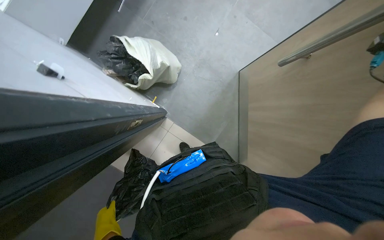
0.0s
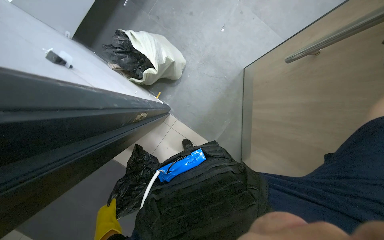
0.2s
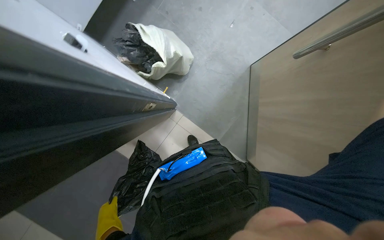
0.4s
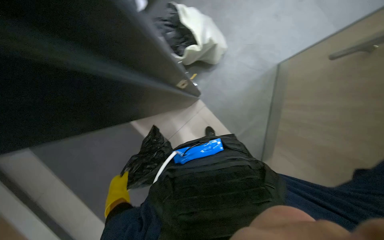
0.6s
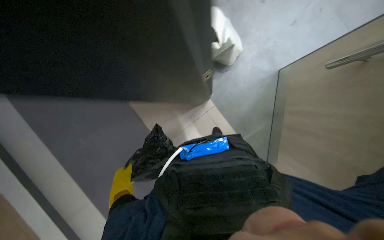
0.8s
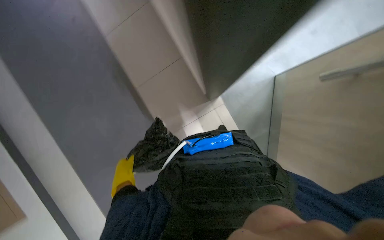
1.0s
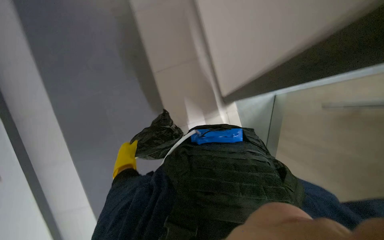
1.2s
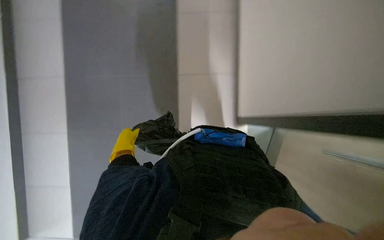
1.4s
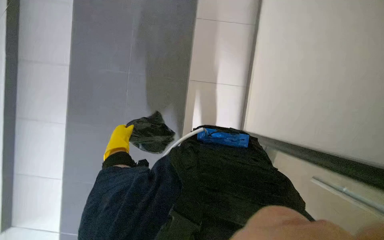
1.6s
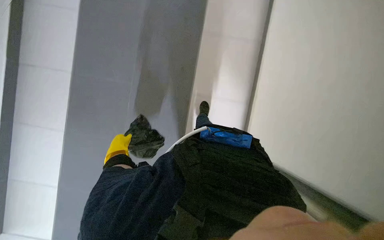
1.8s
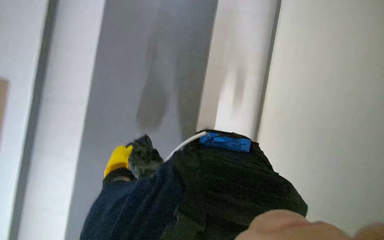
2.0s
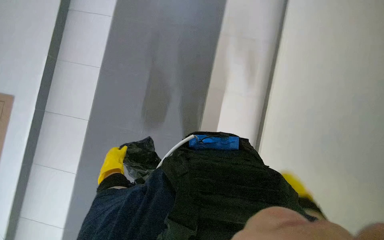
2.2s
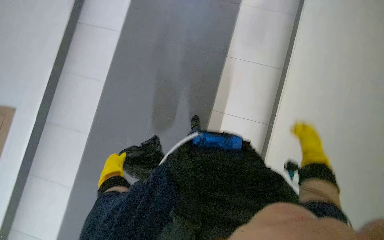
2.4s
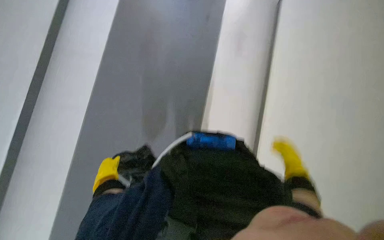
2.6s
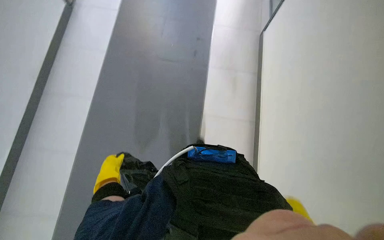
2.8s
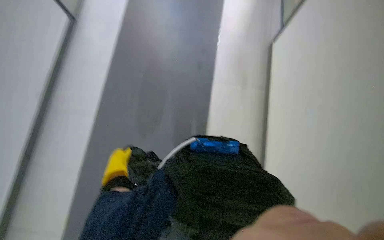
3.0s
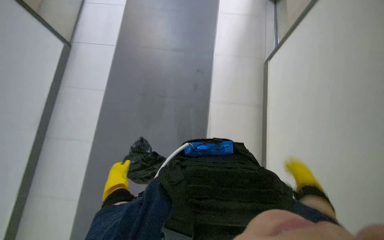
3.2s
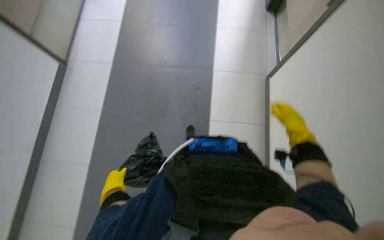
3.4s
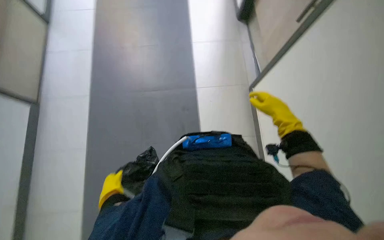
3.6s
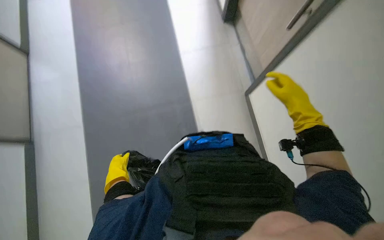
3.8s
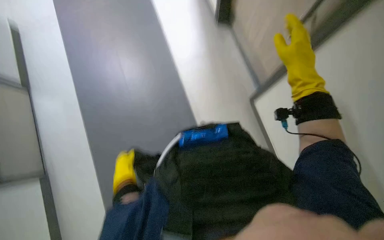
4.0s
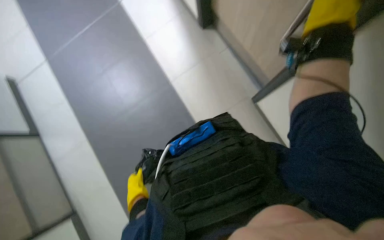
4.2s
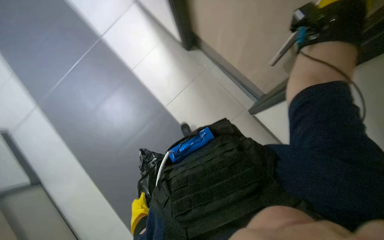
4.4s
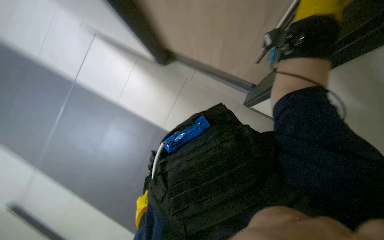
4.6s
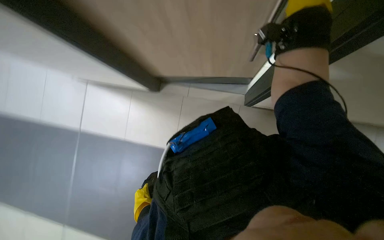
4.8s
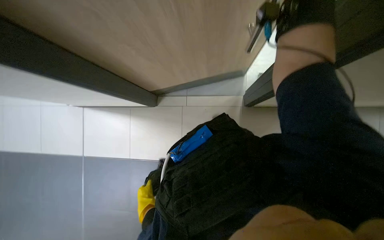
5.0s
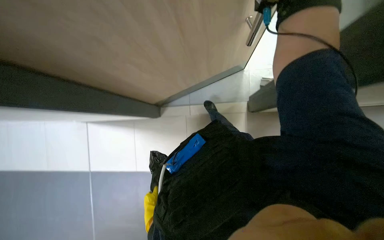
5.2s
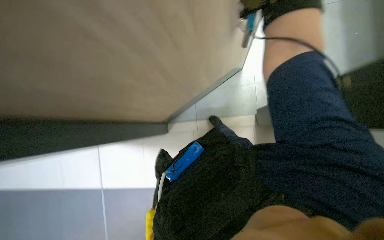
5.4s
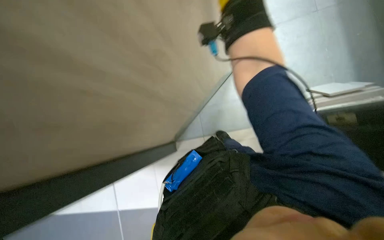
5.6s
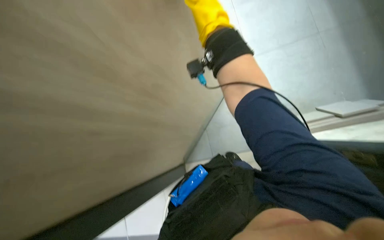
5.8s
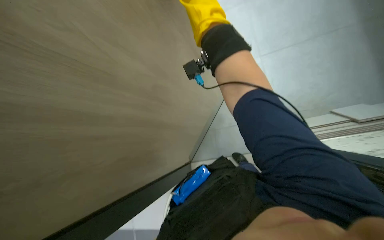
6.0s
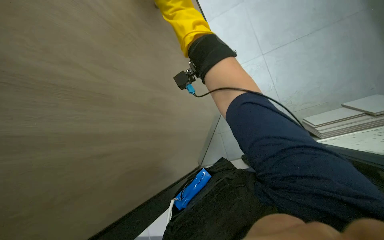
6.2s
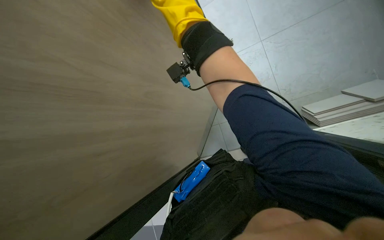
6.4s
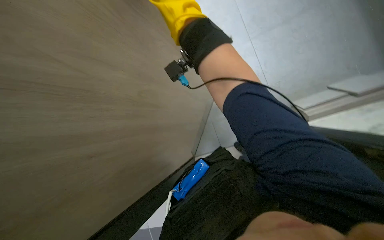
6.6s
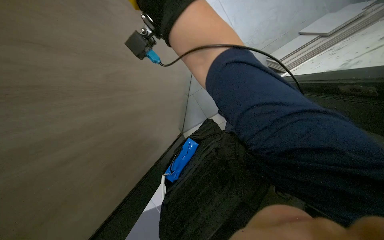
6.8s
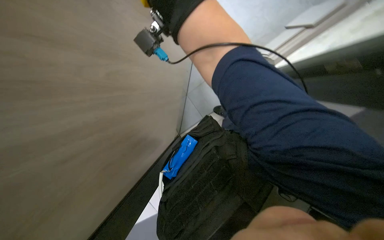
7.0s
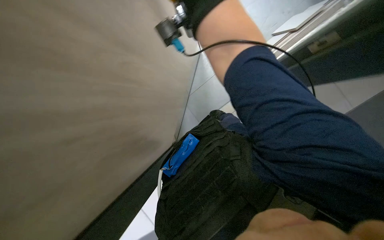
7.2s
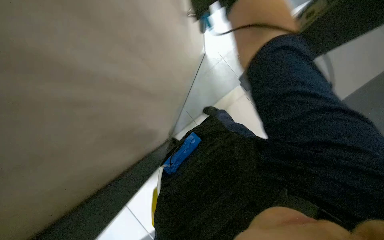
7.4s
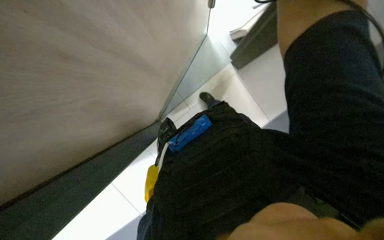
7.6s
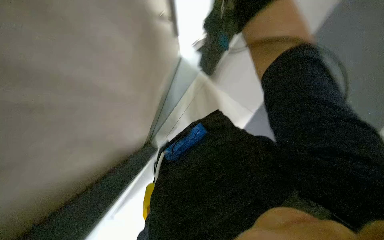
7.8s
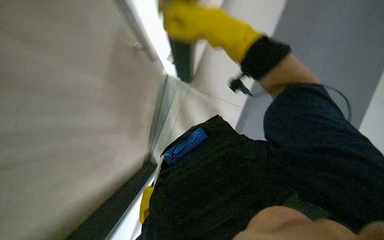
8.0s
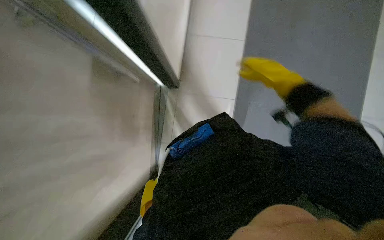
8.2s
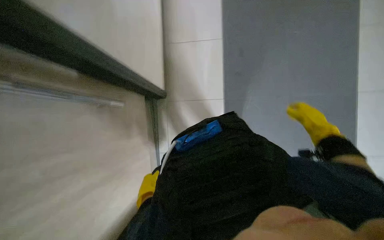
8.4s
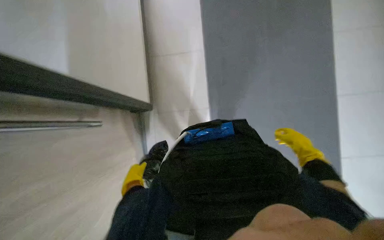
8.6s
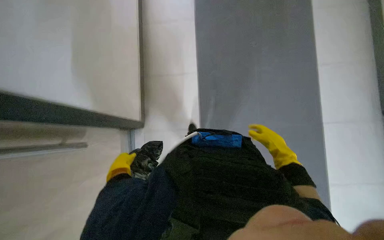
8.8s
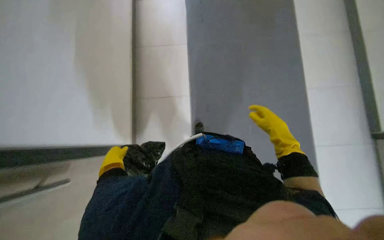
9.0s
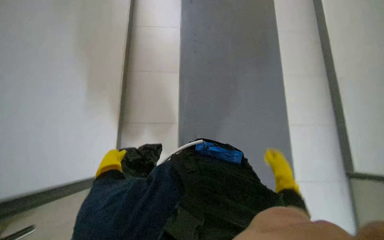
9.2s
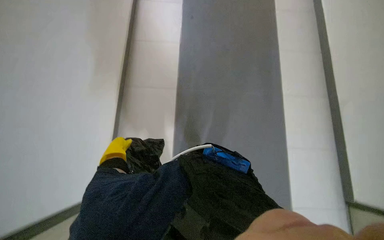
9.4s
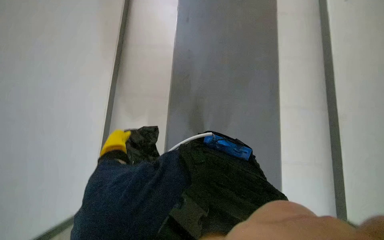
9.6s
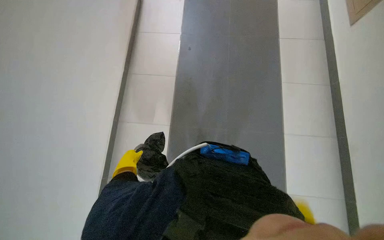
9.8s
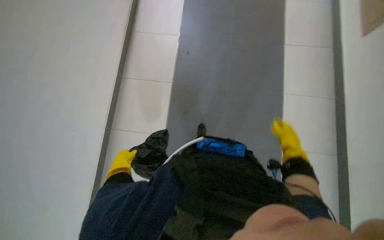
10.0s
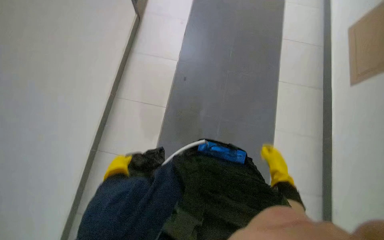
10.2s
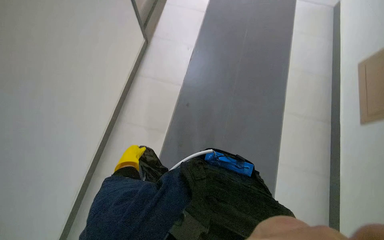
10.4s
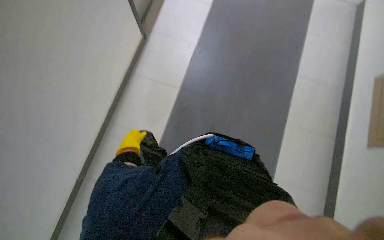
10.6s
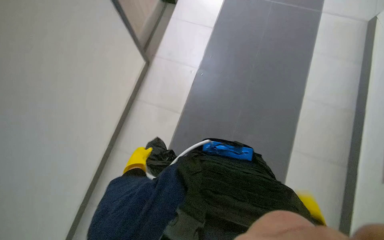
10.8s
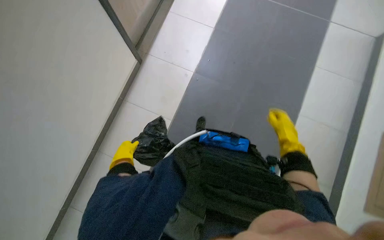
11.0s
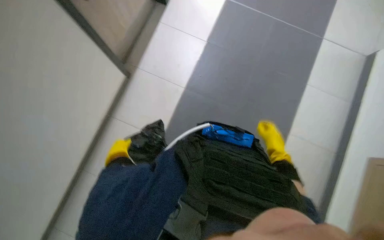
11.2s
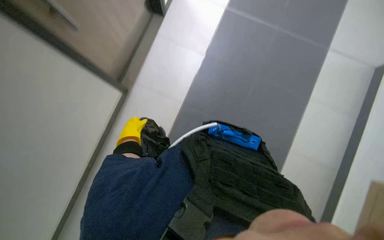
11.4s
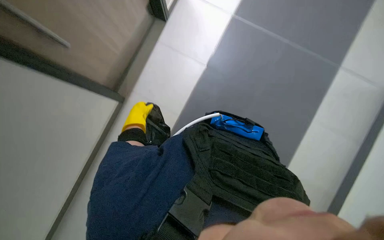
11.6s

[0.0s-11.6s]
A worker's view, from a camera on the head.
Job: managing trash.
The whole recording: Collecting trash. The worker removes a trash bag from the cart and carries it.
0.0s to 1.4s: The head rotates some 40 degrees to the left.
1.4s to 2.8s: The left hand is displaced down the picture by some 10 cm.
2.8s to 4.4s: Everything in view rotates approximately 40 degrees counterclockwise.
4.4s to 5.8s: The wearer looks some 15 degrees further upward. The right hand goes some 15 cm up the picture and to the left.
5.8s to 7.2s: The view tilts some 15 degrees downward.
10.2s to 11.6s: The view tips upward by roughly 10 degrees. The left hand travels up the picture by roughly 30 cm.

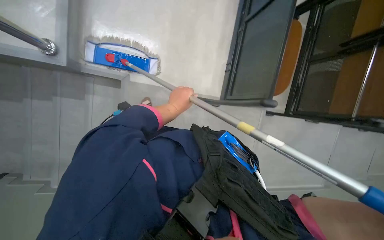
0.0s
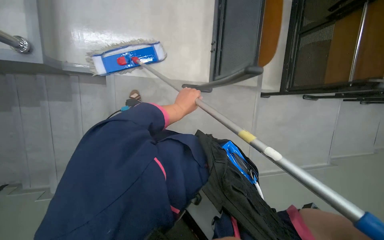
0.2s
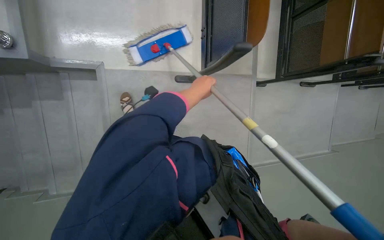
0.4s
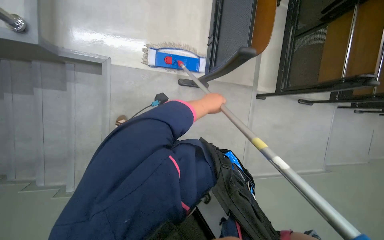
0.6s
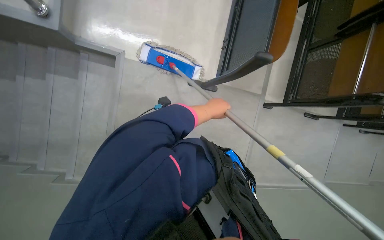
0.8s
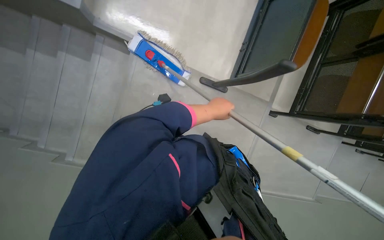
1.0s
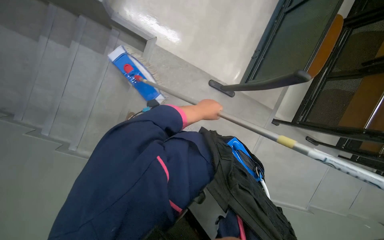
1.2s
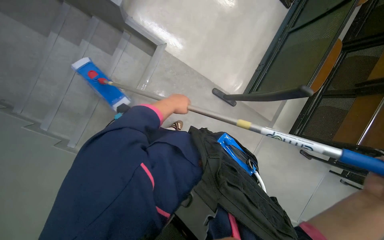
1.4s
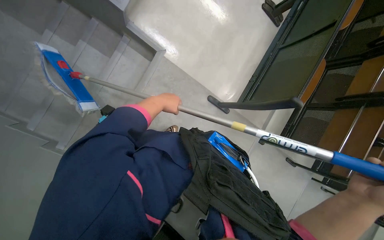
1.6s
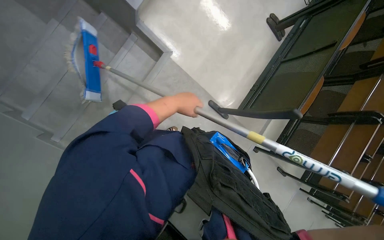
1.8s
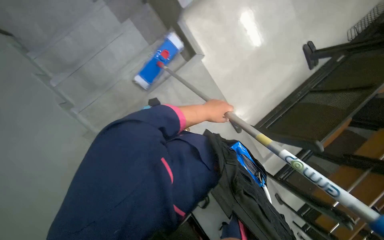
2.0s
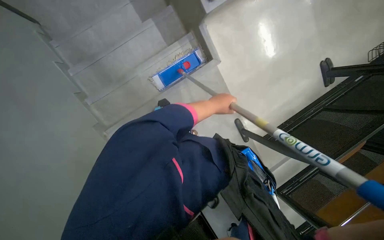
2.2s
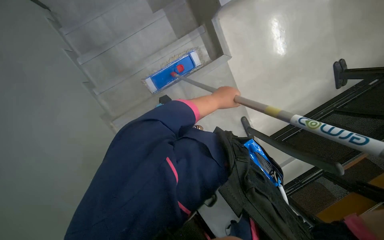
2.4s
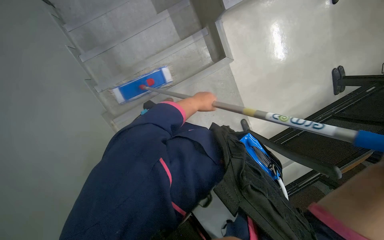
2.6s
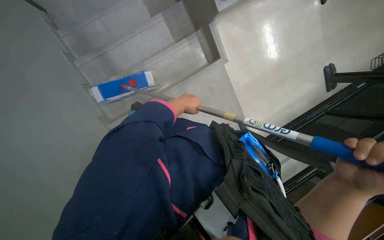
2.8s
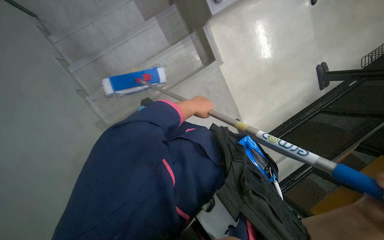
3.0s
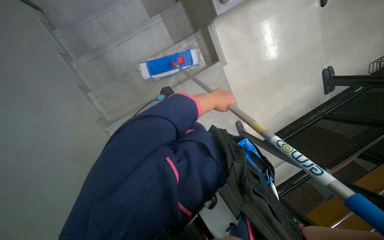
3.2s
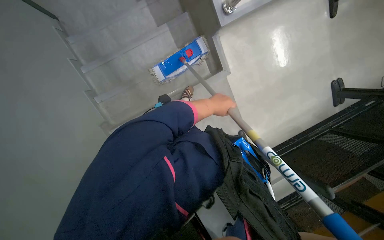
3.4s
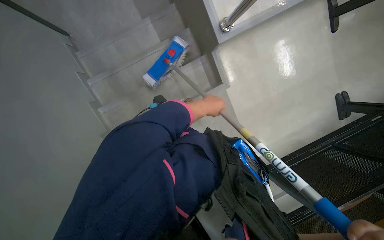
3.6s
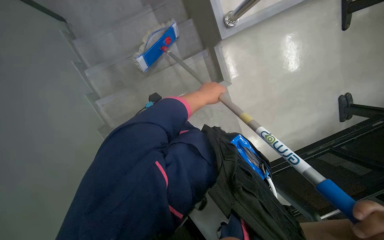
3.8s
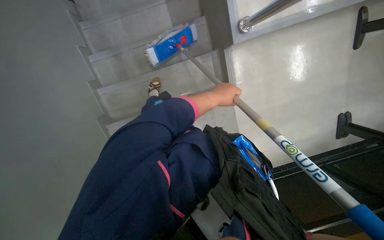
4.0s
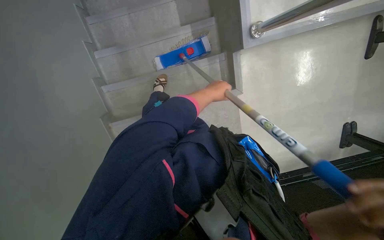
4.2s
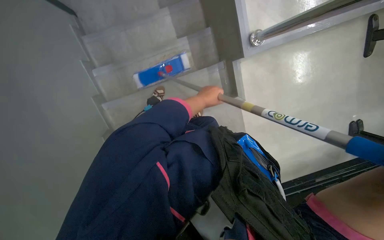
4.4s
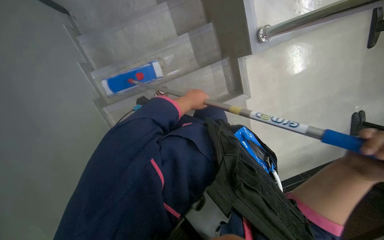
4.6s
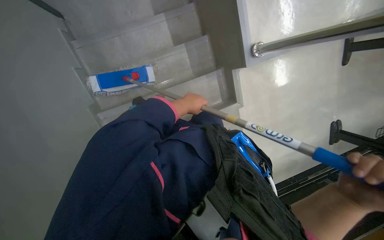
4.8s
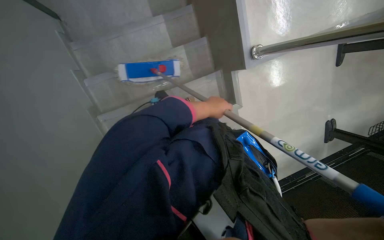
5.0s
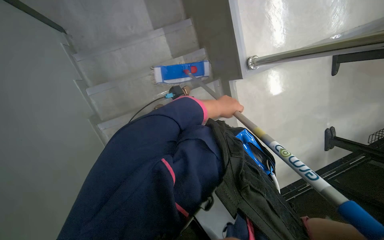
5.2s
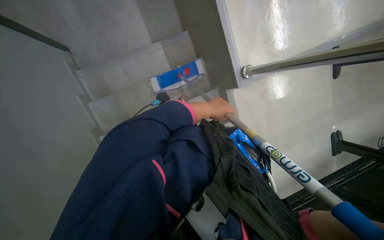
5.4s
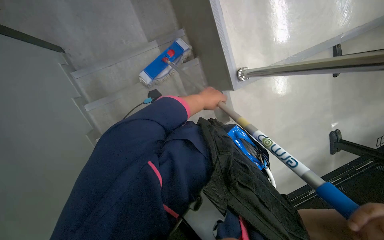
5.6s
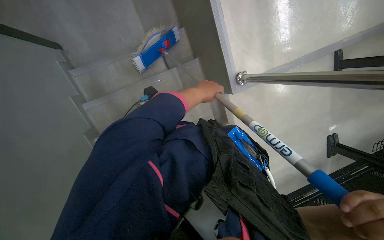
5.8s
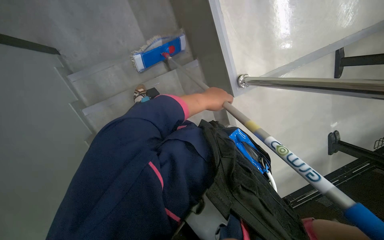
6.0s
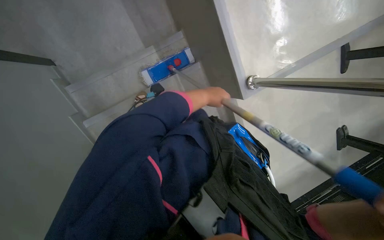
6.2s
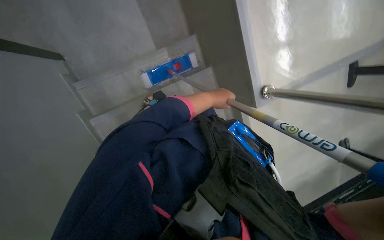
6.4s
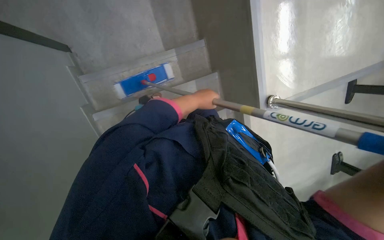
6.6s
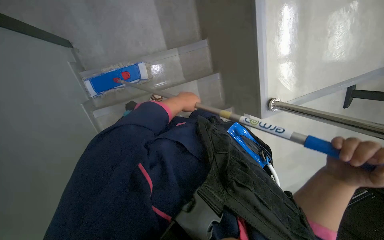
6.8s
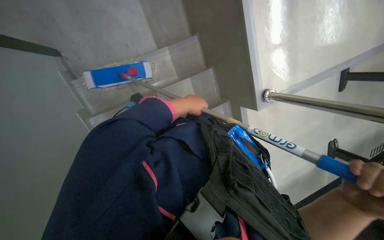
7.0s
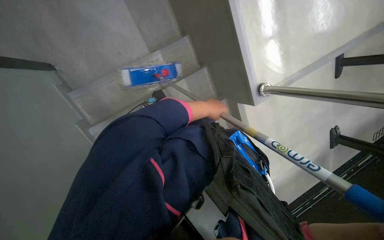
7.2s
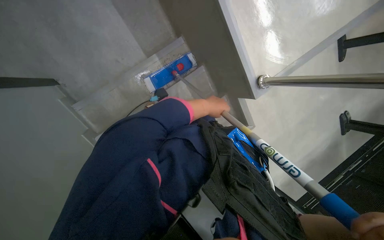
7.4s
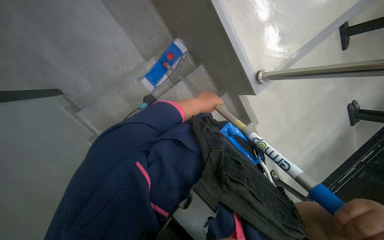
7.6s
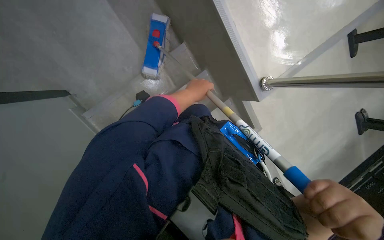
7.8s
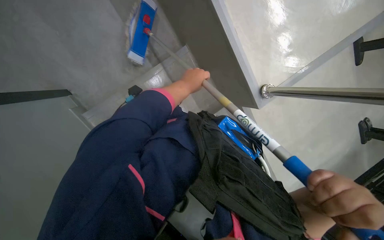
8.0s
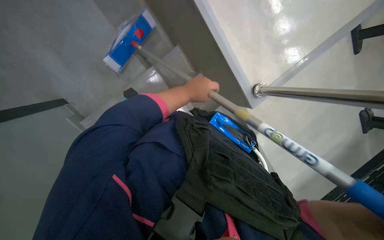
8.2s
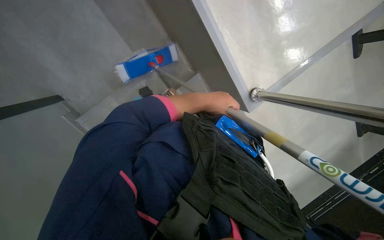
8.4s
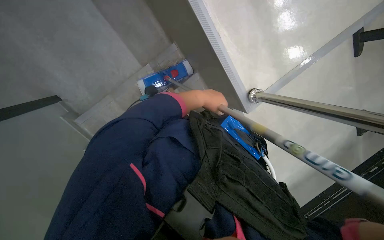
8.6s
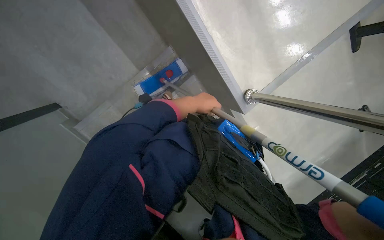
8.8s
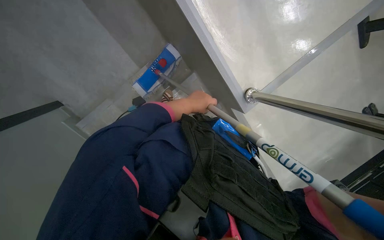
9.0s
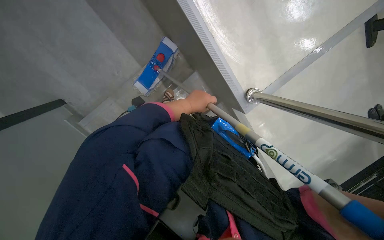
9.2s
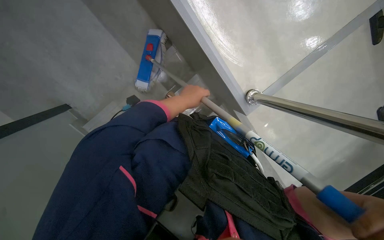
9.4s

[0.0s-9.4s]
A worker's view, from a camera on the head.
Job: mopping floor.
The whole recording: Mopping stairs. The worker mops the stairs with a long-handled mop.
0.0s to 1.6s: The left hand reaches approximately 10 cm to the right, then returns.
1.6s to 3.2s: Everything in view rotates some 30 degrees clockwise.
3.2s to 4.8s: The left hand shifts about 15 cm to the left.
4.8s to 6.2s: The left hand heads to the right, covering approximately 10 cm.
6.2s to 7.8s: The left hand travels to the left by some 15 cm.
